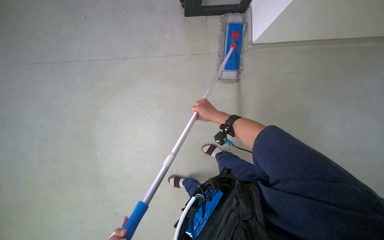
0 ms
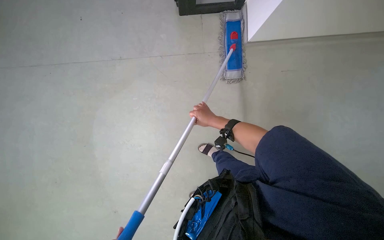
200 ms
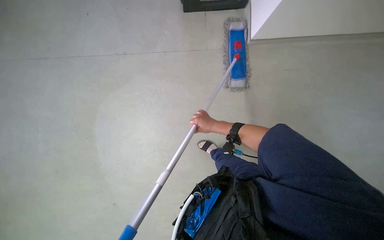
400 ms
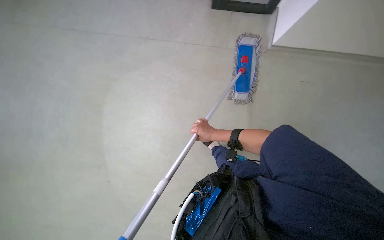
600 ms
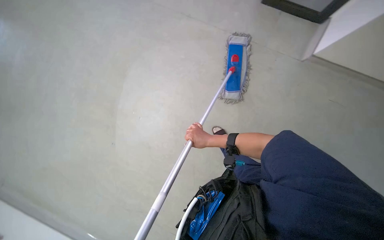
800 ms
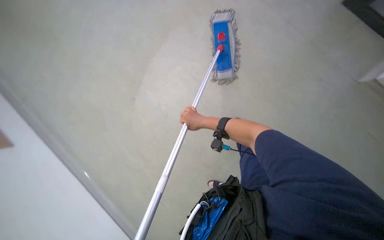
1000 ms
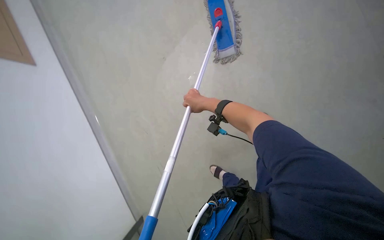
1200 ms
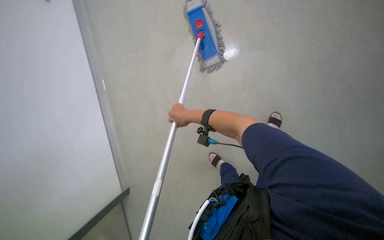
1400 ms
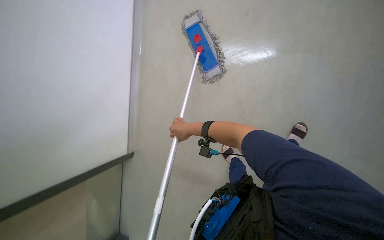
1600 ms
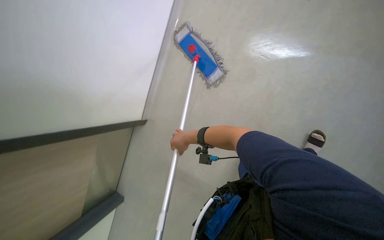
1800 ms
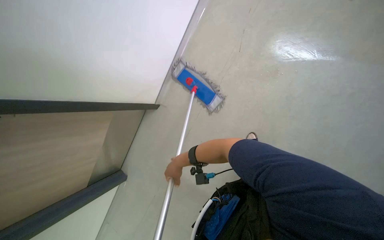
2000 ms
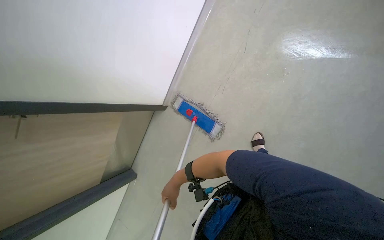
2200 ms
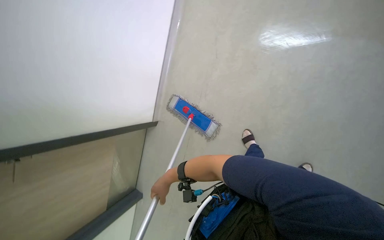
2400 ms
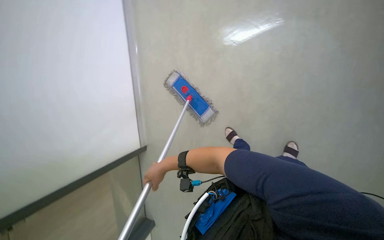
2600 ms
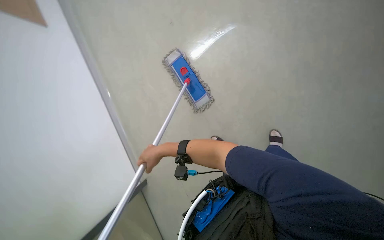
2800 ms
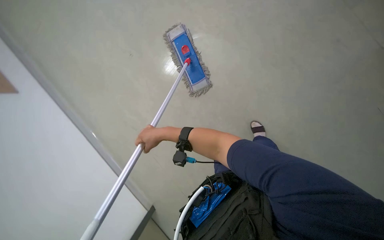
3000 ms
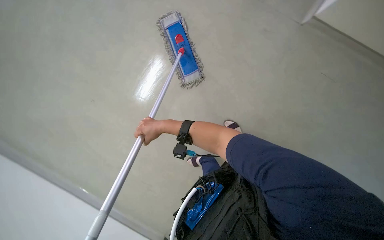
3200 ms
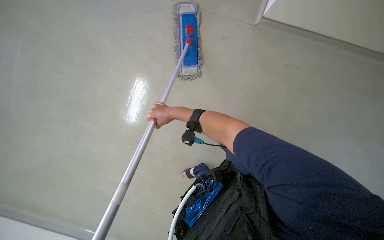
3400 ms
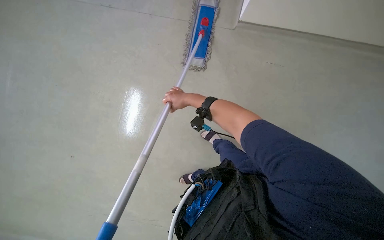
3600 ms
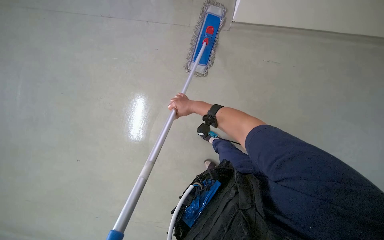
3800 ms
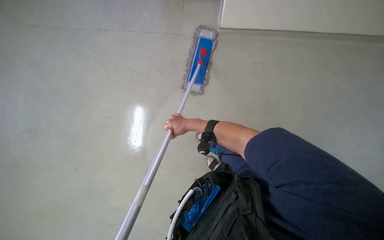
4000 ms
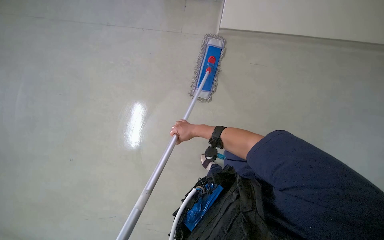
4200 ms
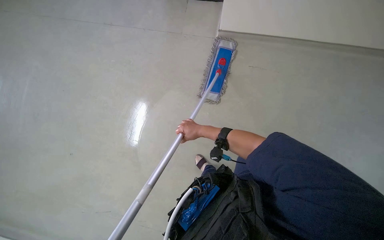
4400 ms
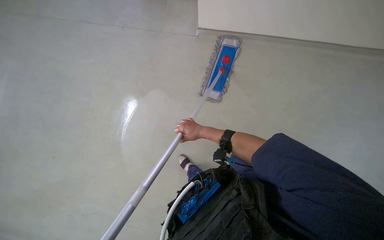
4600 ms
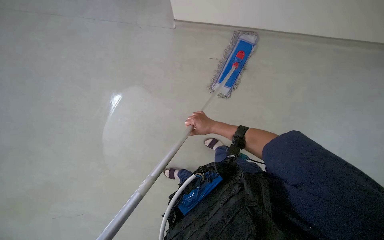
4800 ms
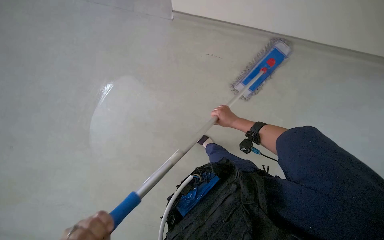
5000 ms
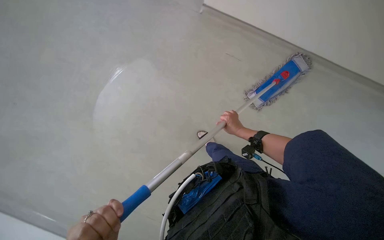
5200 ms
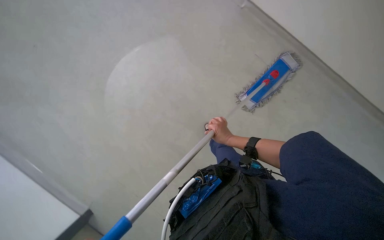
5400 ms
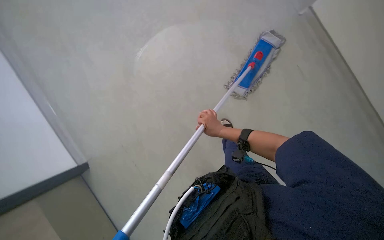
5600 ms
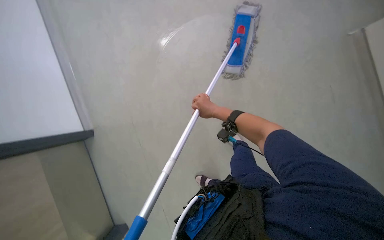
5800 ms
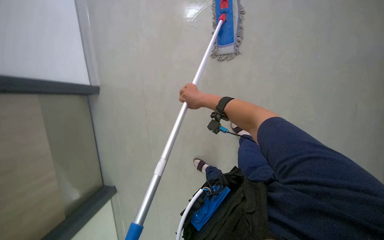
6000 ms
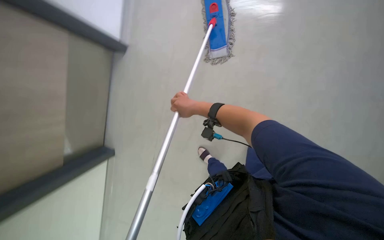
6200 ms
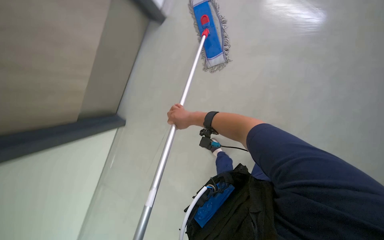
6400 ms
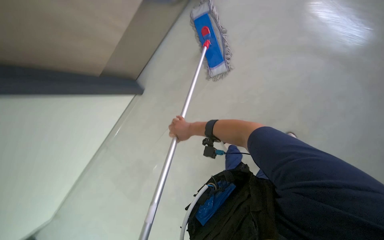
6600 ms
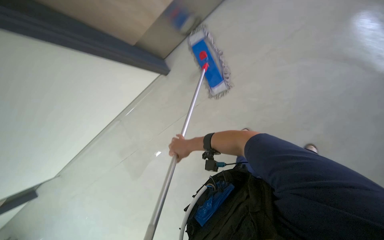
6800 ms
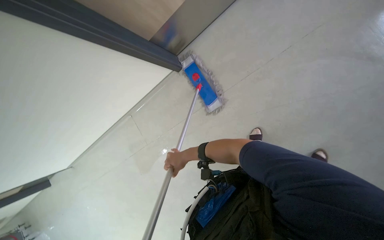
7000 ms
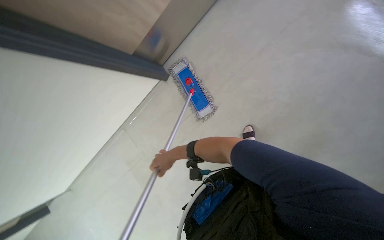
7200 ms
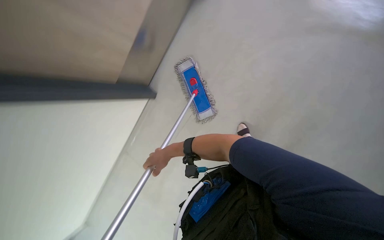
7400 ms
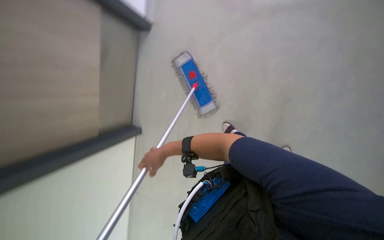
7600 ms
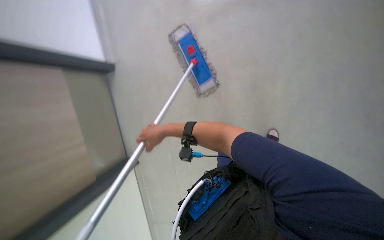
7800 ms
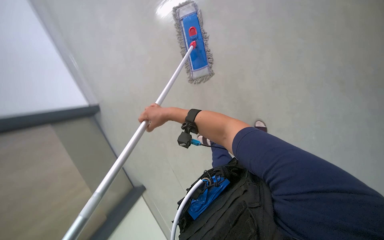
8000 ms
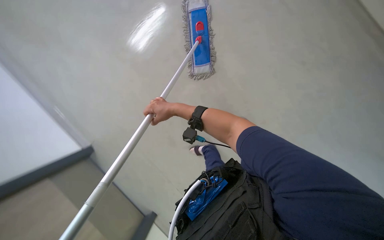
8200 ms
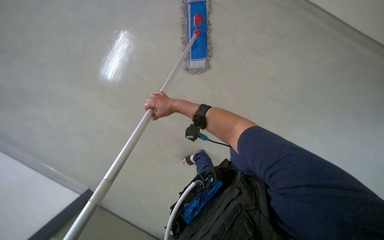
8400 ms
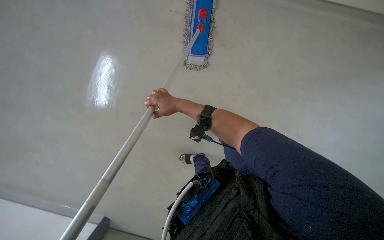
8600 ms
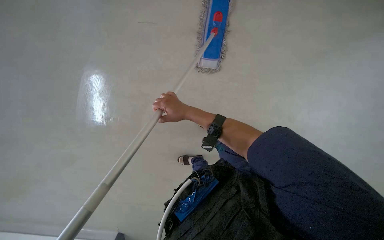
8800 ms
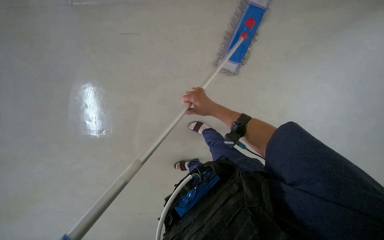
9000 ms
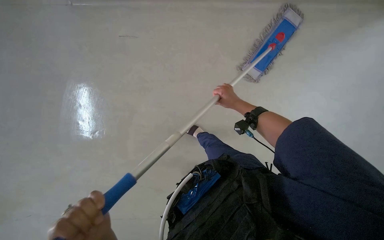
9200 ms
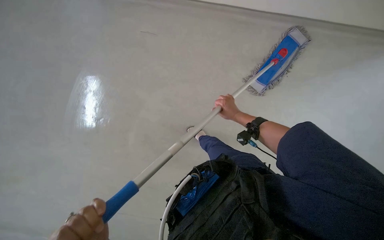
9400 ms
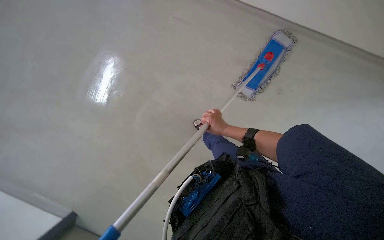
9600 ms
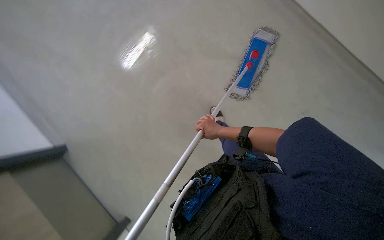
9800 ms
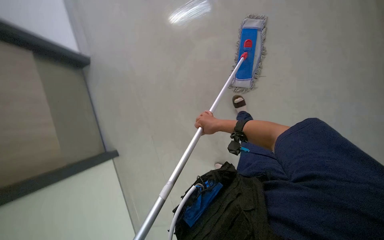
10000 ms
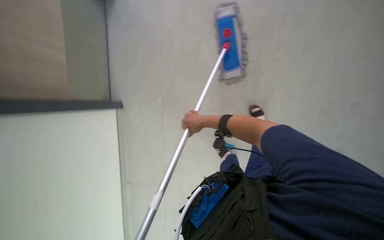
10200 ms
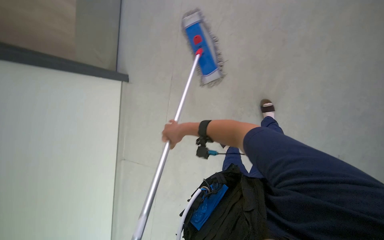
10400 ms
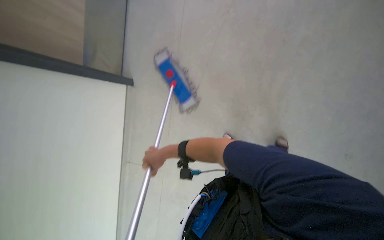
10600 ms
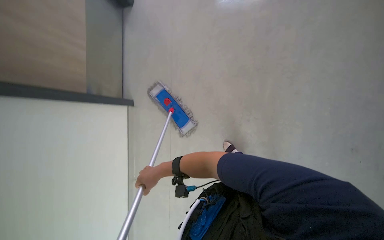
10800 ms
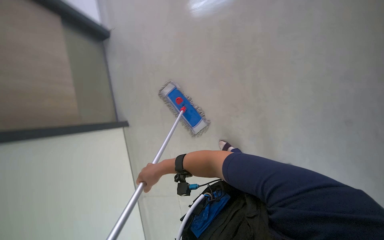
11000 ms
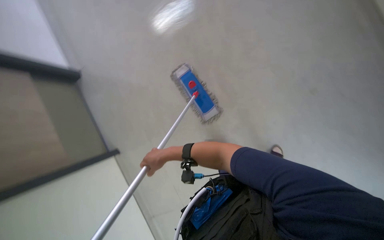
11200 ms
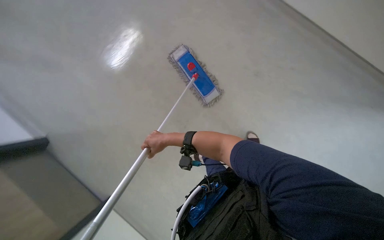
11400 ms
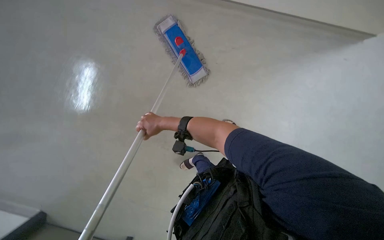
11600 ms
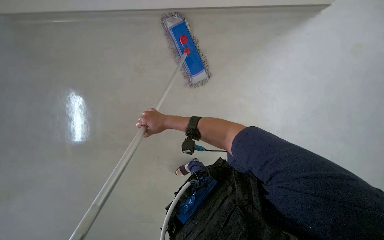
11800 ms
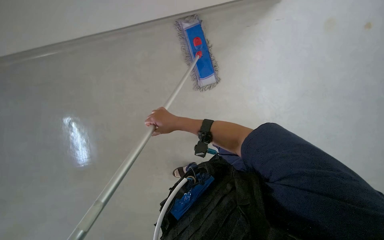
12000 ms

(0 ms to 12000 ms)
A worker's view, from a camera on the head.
Job: mopping floor.
The whole recording: Mopping floor with flat mop. The worker mops the floor using a flat mop.
1600 ms - 3000 ms: The right hand goes down the picture and returns, roughly 10 cm each way.
3000 ms - 4400 ms: The right hand shifts approximately 15 cm to the right.
4400 ms - 6000 ms: The right hand goes some 20 cm up the picture, and reaches roughly 5 cm to the right, then returns.
6000 ms - 7600 ms: The head travels approximately 40 cm.
7600 ms - 9000 ms: The right hand moves to the right, some 10 cm.
9000 ms - 10400 ms: The right hand is displaced to the left by roughly 10 cm.

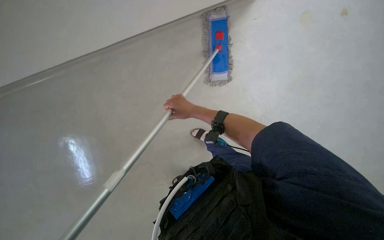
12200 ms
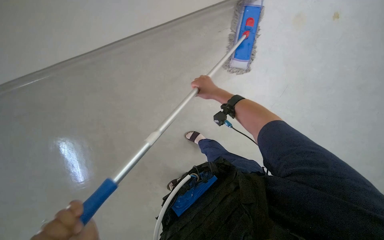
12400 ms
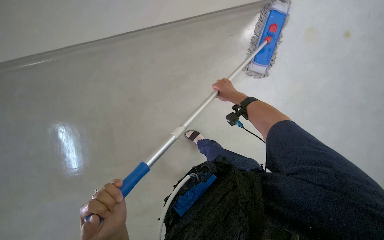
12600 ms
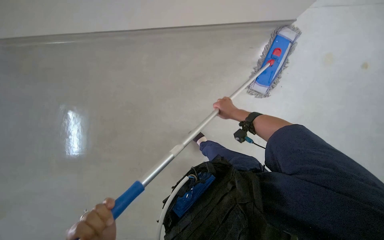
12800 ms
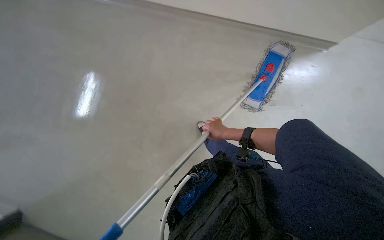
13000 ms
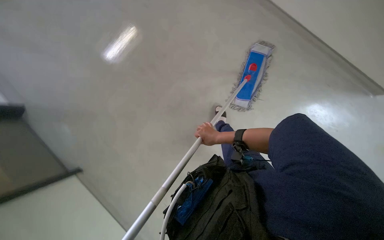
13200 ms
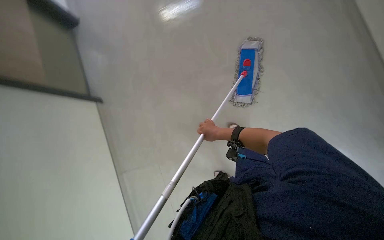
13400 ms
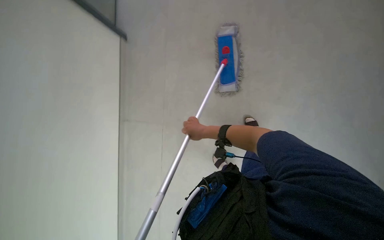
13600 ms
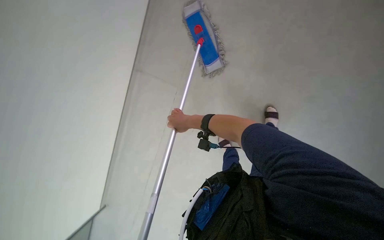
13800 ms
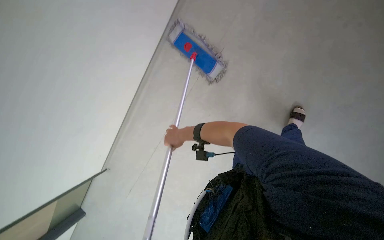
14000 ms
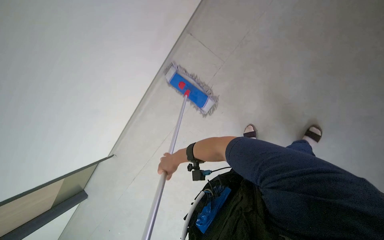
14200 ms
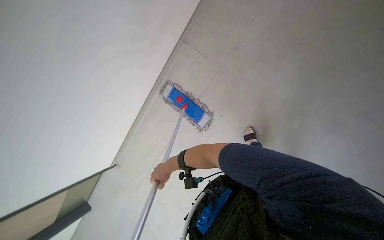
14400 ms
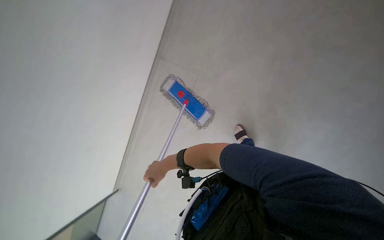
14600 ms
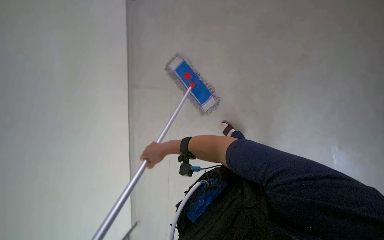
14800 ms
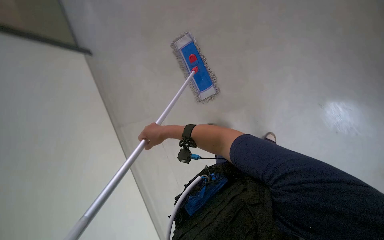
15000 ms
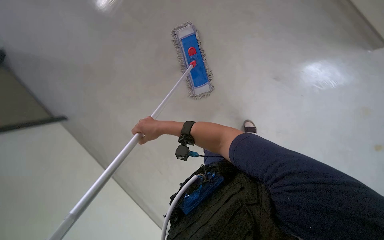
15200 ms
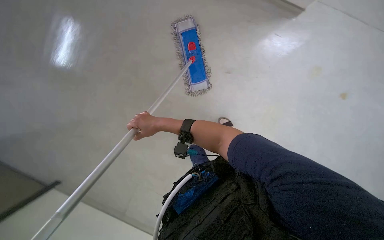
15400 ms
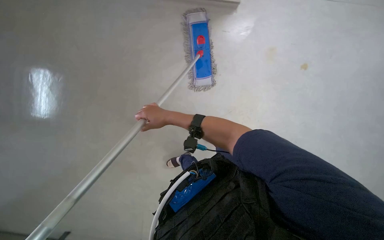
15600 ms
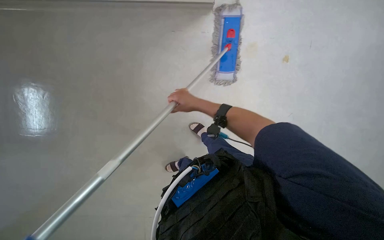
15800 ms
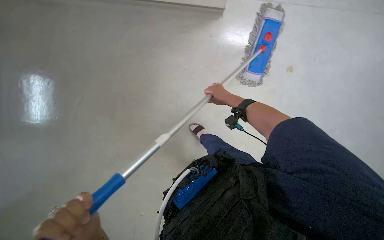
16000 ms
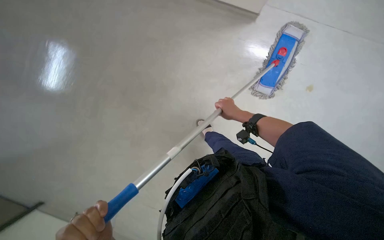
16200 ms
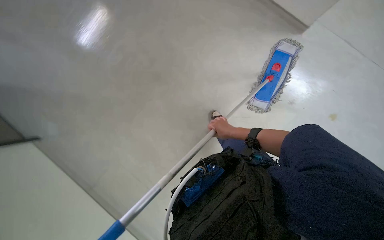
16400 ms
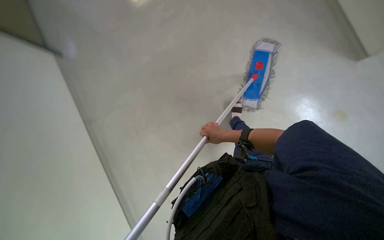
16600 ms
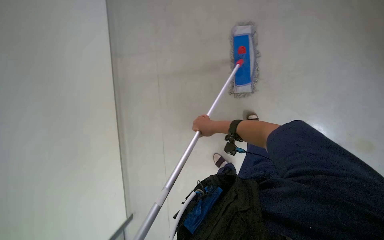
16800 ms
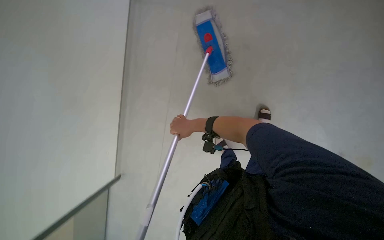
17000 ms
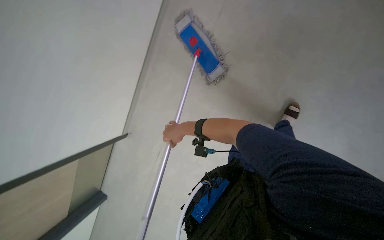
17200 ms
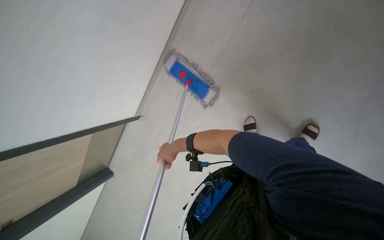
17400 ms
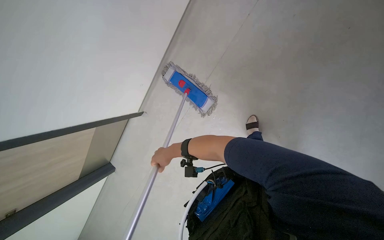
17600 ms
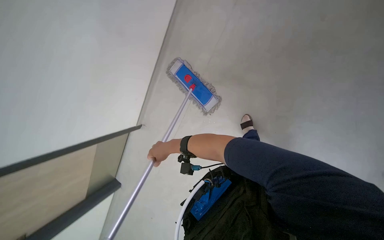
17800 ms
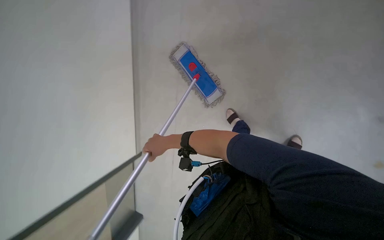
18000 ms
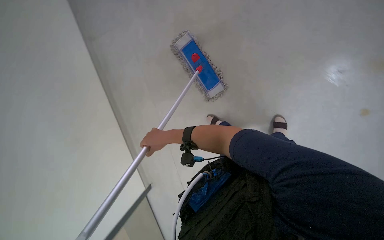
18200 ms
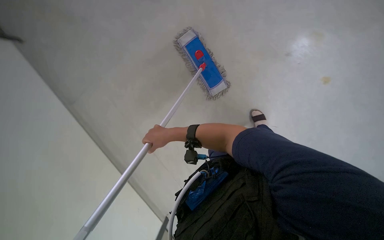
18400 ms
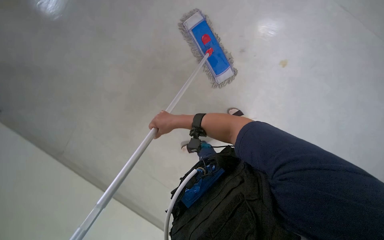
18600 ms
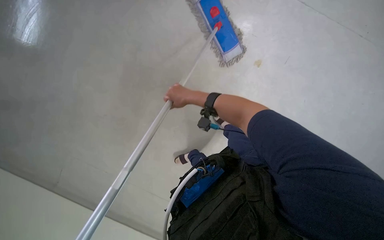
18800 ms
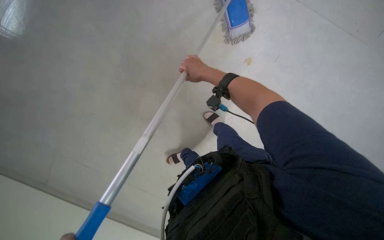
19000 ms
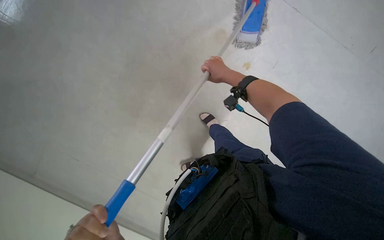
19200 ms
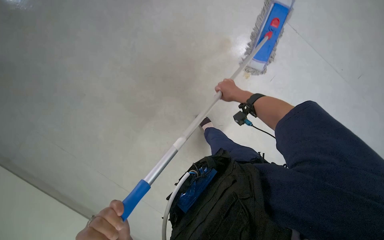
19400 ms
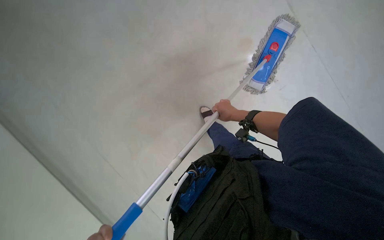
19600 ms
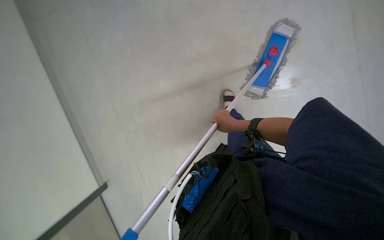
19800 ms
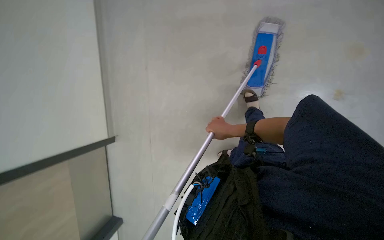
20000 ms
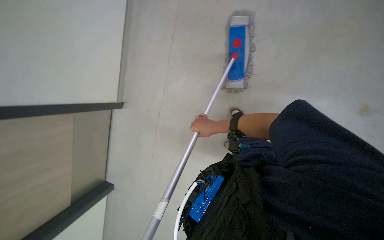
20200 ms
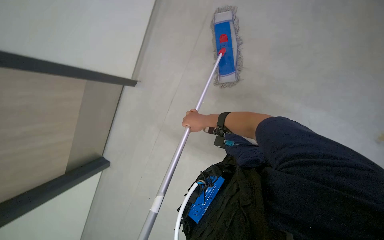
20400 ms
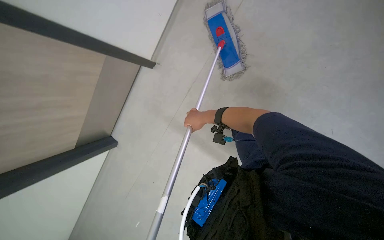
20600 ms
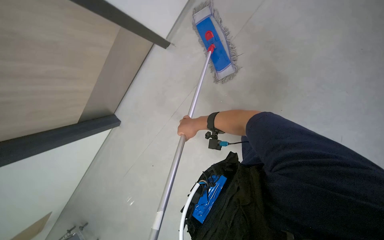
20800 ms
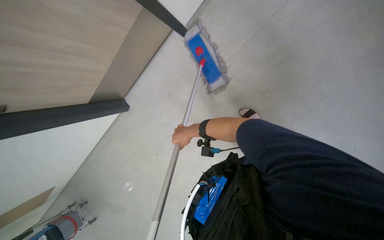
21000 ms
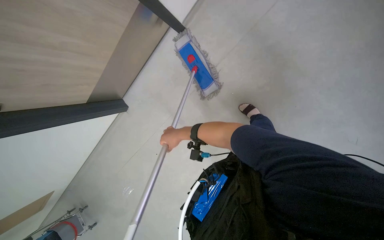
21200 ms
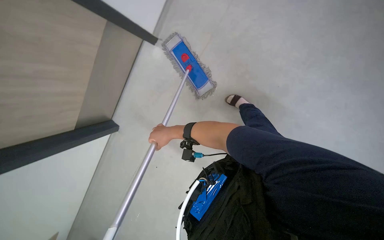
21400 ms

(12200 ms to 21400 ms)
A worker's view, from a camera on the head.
Job: mopping floor.
The whole recording: Mopping floor with flat mop. The worker mops the floor using a flat mop.
13800 ms - 15200 ms: The camera pitches downward, by some 10 degrees. The right hand moves to the left, approximately 10 cm.
15200 ms - 16800 ms: The right hand travels to the right by about 15 cm.
18400 ms - 19800 ms: The right hand shifts about 25 cm to the right.
19800 ms - 21400 ms: Everything in view rotates approximately 35 degrees counterclockwise. The right hand shifts some 15 cm to the left.
